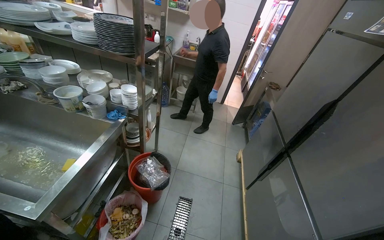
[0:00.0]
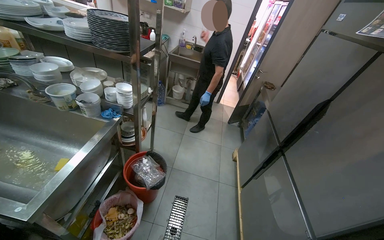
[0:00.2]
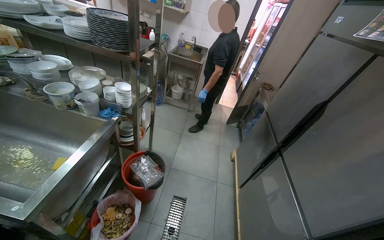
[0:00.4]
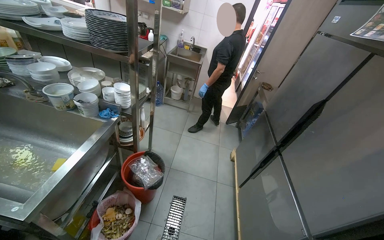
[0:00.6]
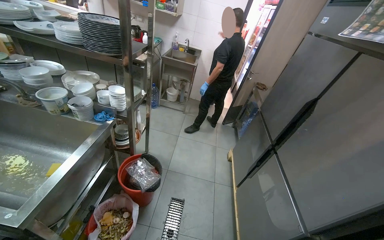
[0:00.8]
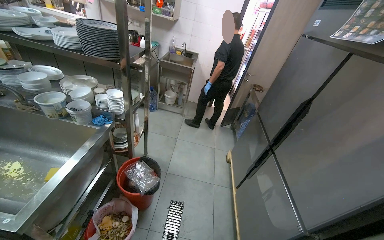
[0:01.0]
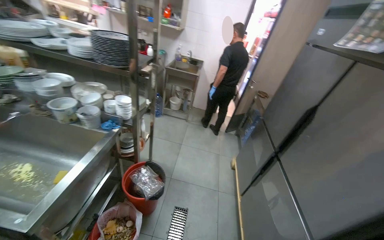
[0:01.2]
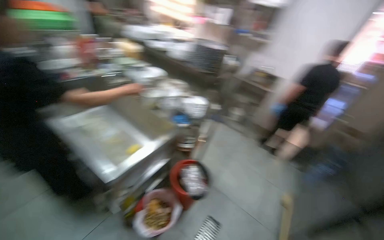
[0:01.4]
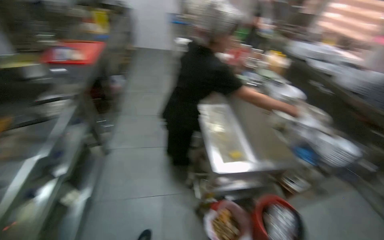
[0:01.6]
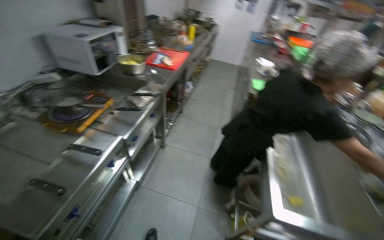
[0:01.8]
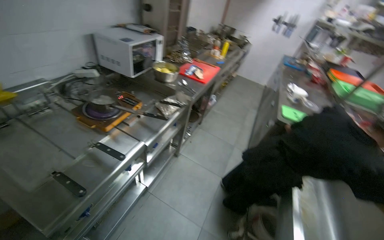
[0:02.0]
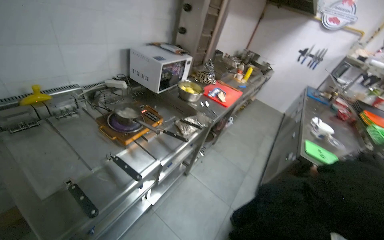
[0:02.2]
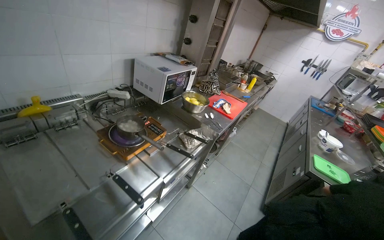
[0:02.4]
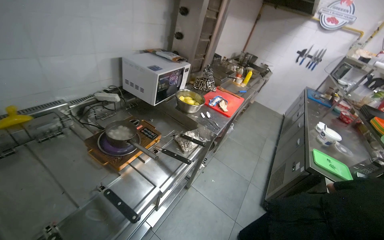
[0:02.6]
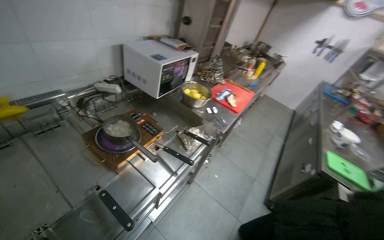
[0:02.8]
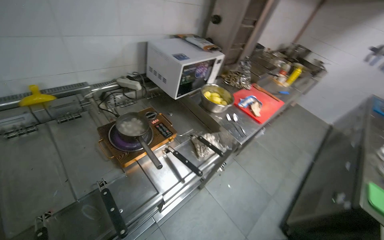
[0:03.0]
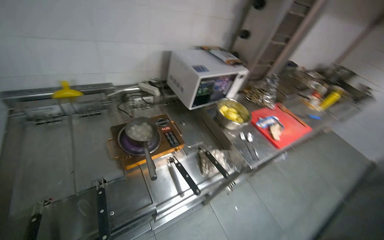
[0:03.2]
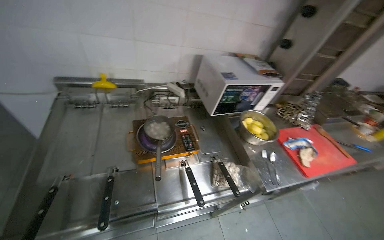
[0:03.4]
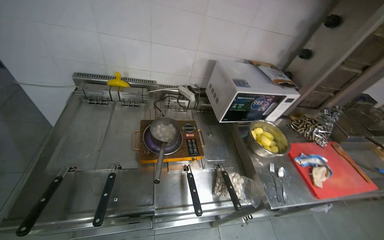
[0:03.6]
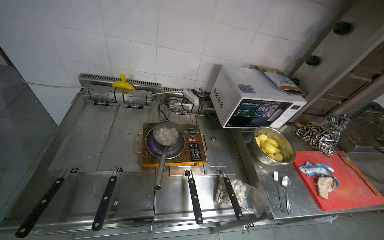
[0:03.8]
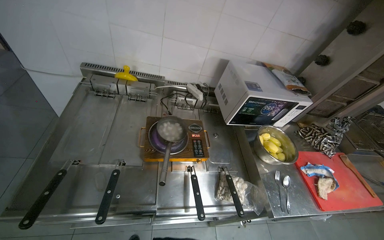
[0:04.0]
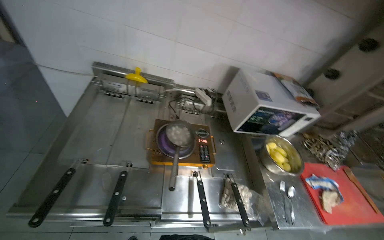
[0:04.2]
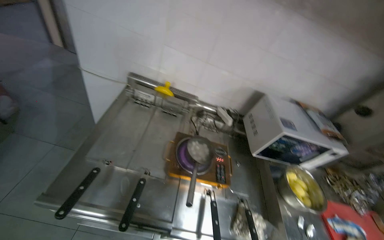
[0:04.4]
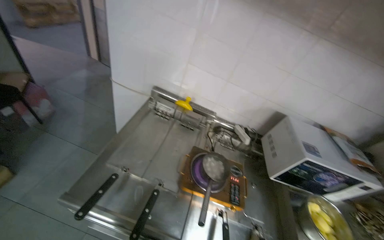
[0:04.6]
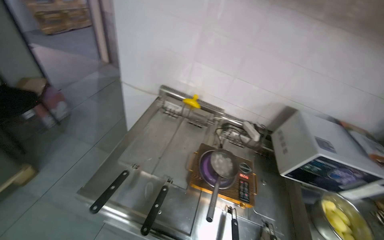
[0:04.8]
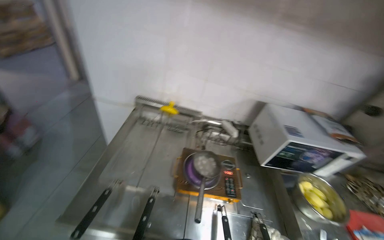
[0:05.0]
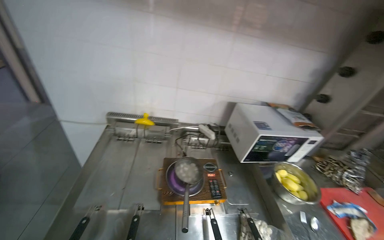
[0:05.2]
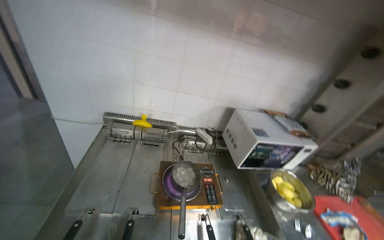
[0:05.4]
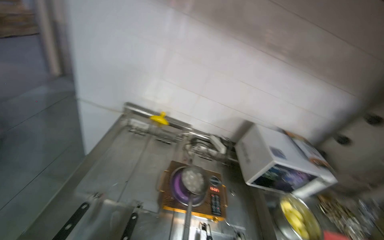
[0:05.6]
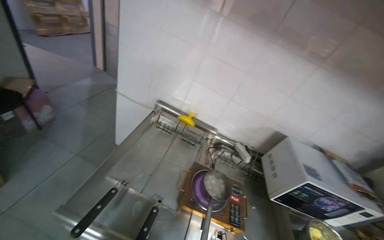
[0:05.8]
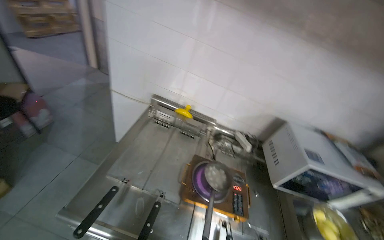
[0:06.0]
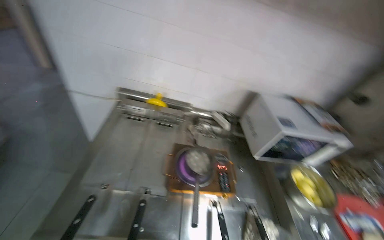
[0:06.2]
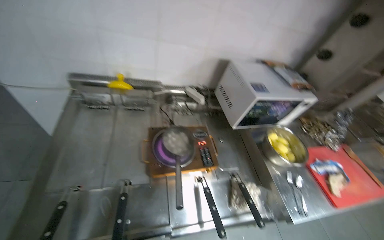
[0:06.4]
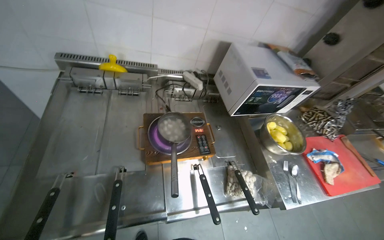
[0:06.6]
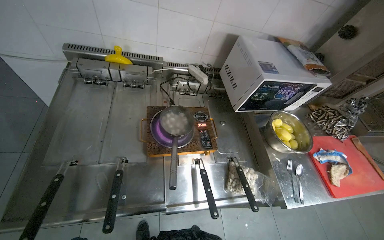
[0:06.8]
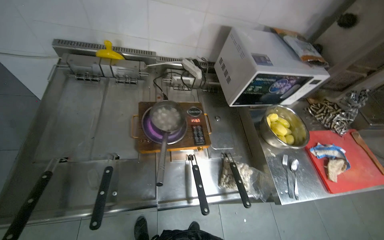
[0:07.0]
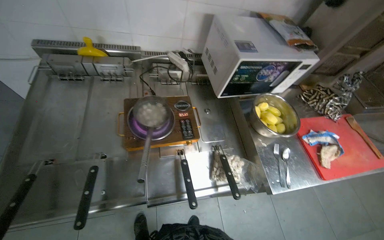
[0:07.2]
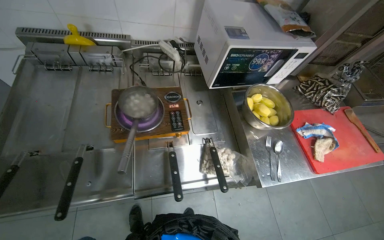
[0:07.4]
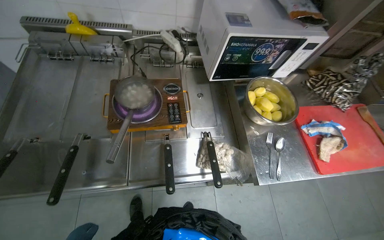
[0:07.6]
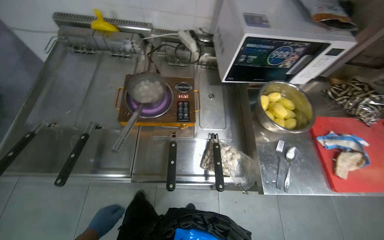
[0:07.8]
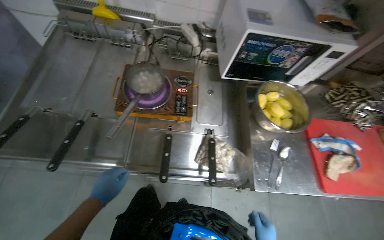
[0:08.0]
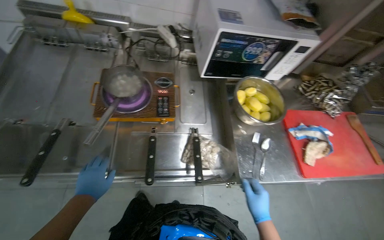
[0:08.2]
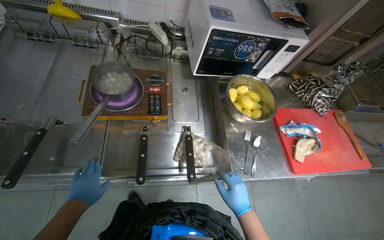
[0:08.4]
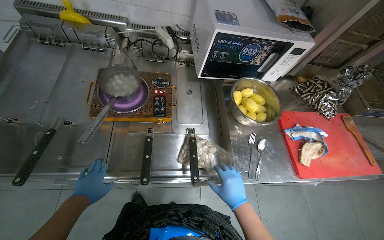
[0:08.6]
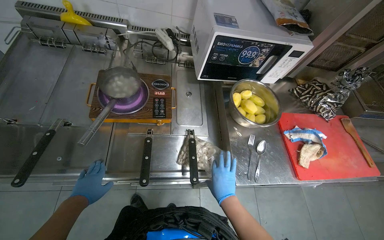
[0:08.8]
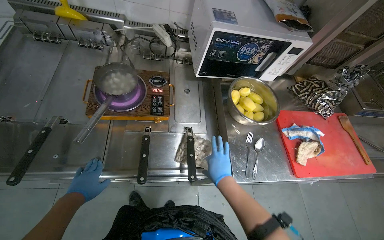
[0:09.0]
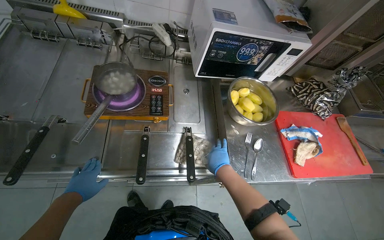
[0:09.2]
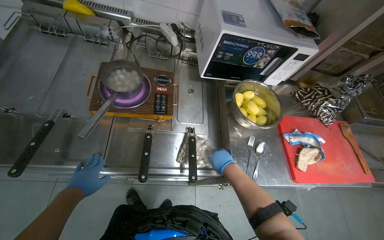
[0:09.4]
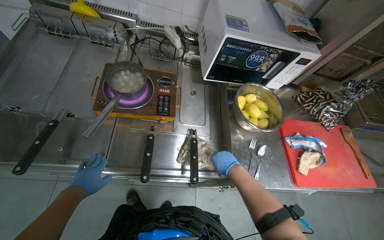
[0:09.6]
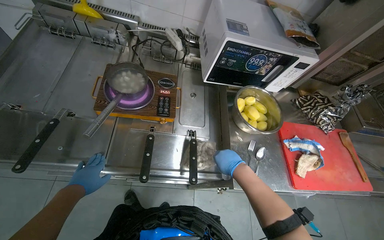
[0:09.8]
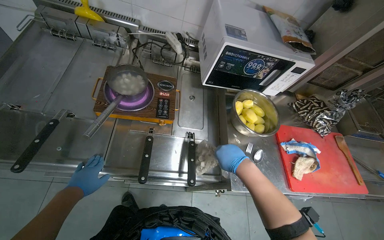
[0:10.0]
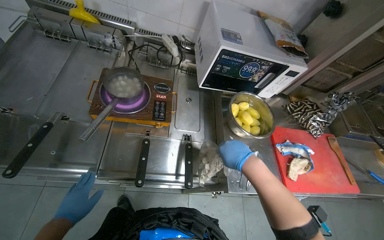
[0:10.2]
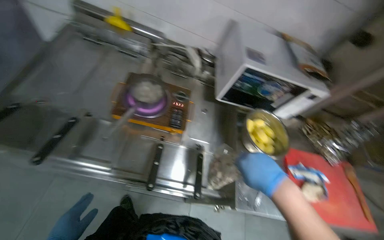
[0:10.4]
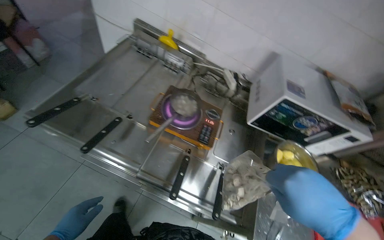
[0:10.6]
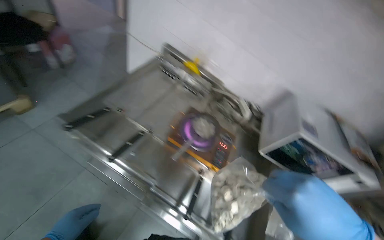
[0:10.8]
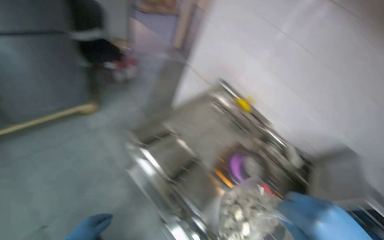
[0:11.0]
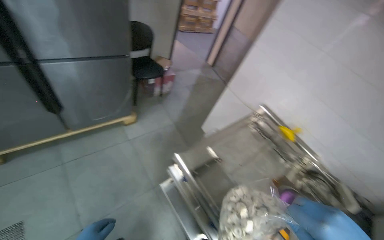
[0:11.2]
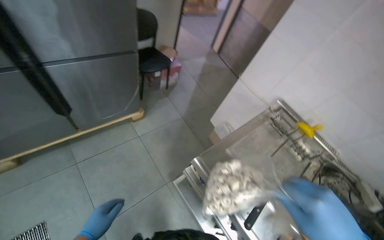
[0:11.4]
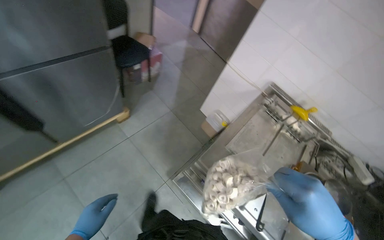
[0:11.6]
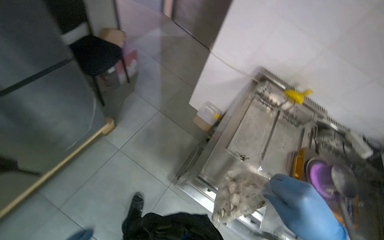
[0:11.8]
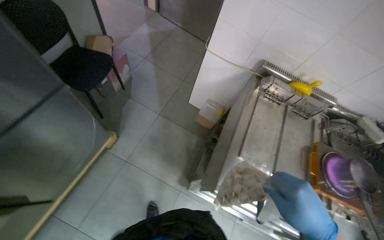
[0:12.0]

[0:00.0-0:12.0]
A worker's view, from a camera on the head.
Job: preparing food.
The whole recording: Managing meal and storing product in refrigerator. The worker manages the boiling meal and places the product into the refrigerator.
0.0 to 1.6 s: The wearer's head swings some 70 degrees to the left.
1.6 to 3.0 s: The head travels approximately 60 cm. The wearer's head swings roughly 55 degrees to the left.
3.0 to 4.4 s: The wearer looks approximately 50 degrees further to the left.
6.0 to 7.6 s: The view tilts approximately 25 degrees downward.
9.0 to 10.4 s: The right hand heads nearer to the camera, covering approximately 15 cm.
10.4 to 12.0 s: The wearer moves approximately 1 m.

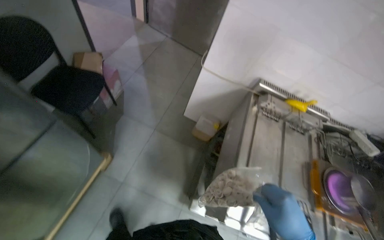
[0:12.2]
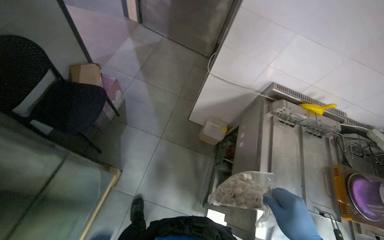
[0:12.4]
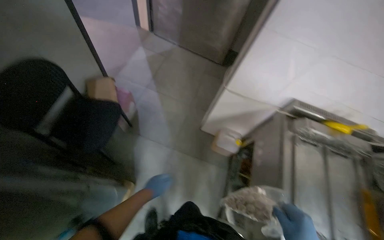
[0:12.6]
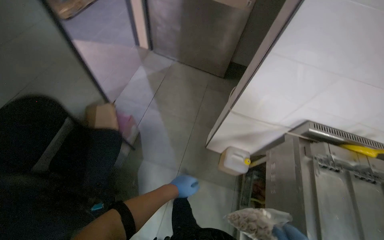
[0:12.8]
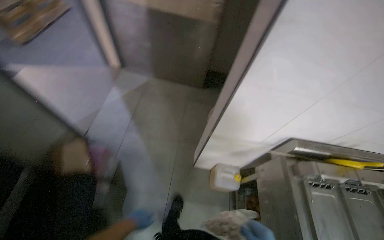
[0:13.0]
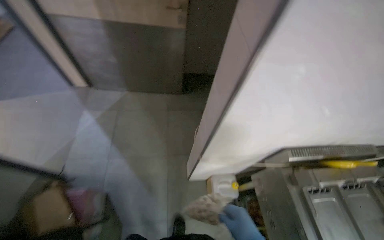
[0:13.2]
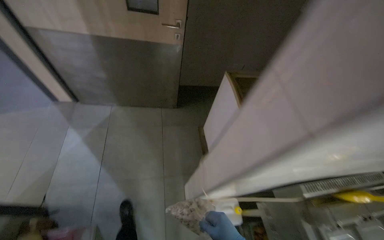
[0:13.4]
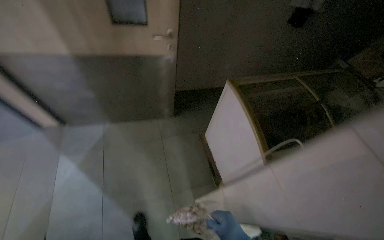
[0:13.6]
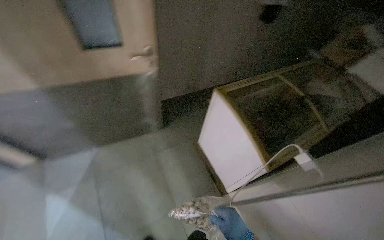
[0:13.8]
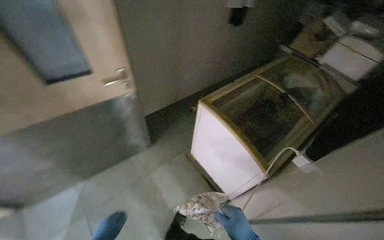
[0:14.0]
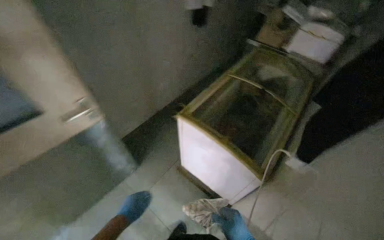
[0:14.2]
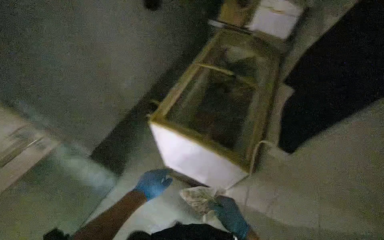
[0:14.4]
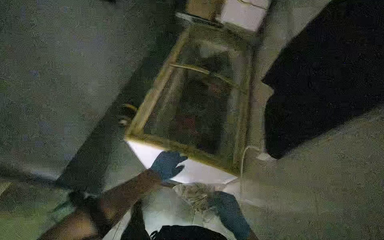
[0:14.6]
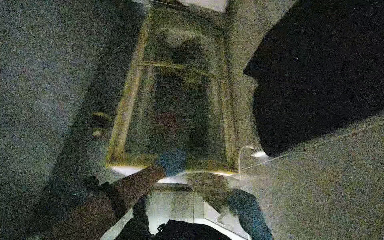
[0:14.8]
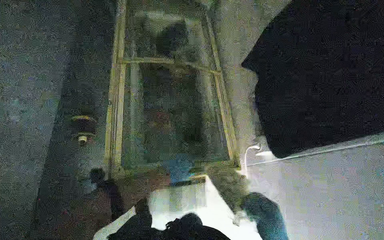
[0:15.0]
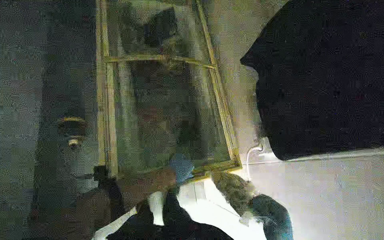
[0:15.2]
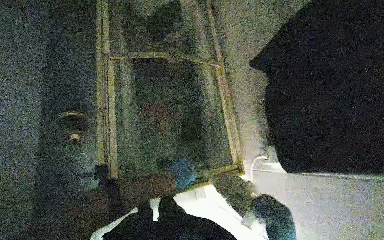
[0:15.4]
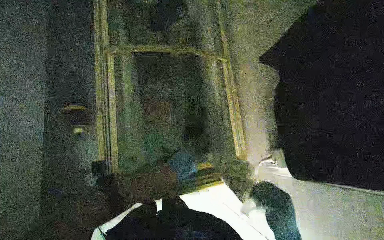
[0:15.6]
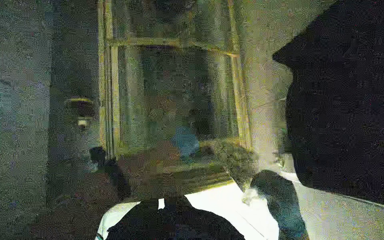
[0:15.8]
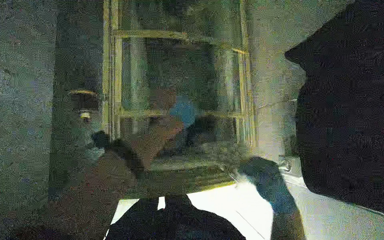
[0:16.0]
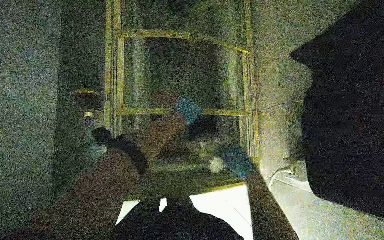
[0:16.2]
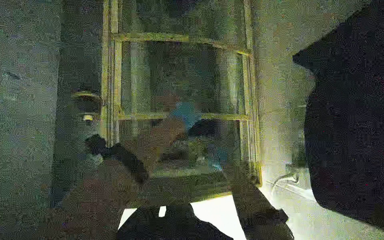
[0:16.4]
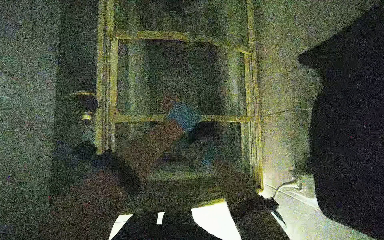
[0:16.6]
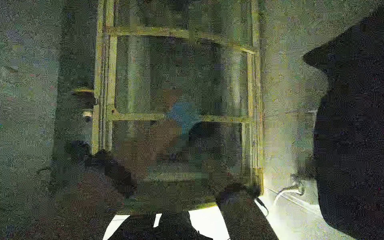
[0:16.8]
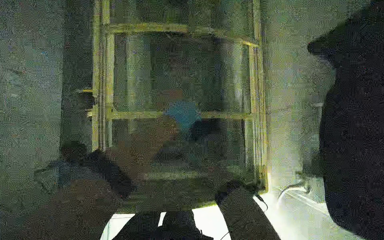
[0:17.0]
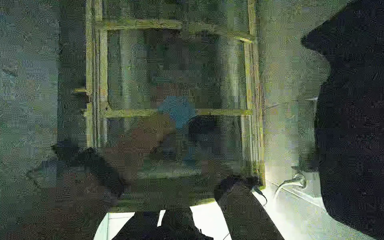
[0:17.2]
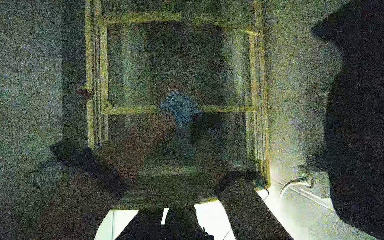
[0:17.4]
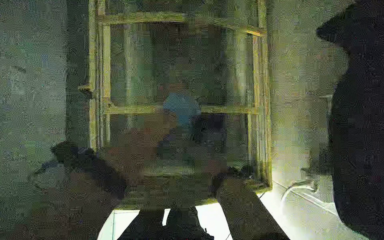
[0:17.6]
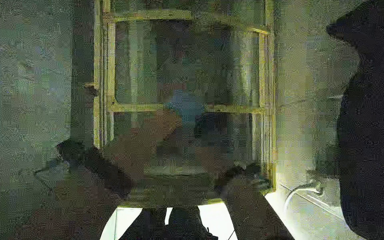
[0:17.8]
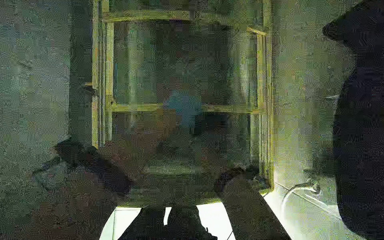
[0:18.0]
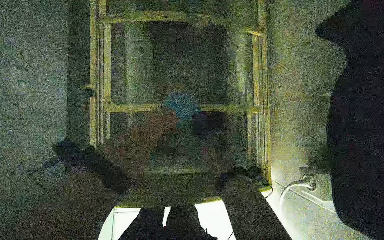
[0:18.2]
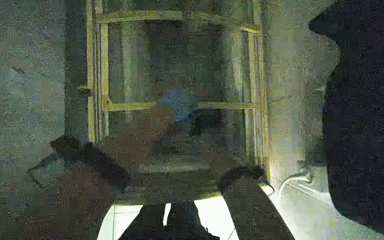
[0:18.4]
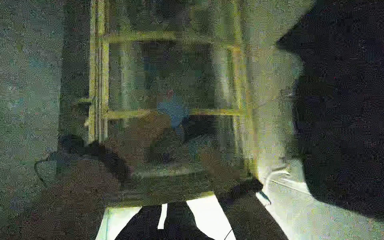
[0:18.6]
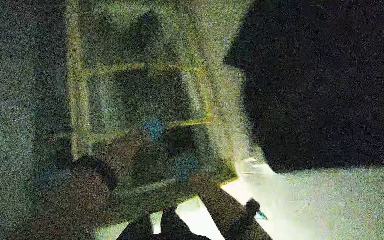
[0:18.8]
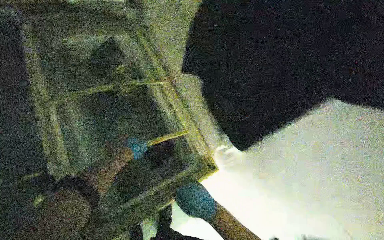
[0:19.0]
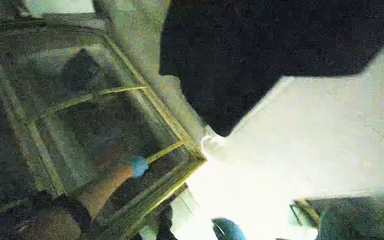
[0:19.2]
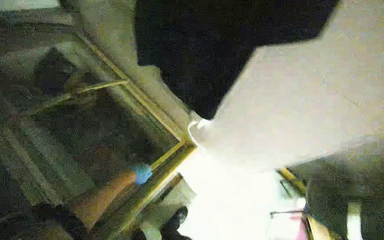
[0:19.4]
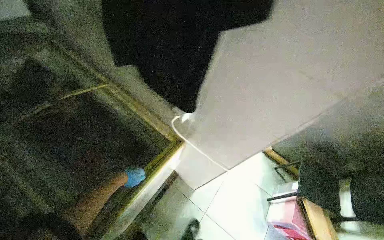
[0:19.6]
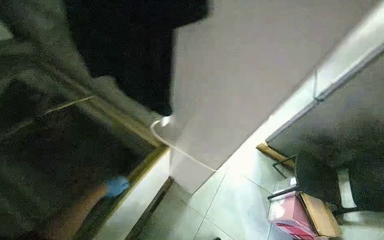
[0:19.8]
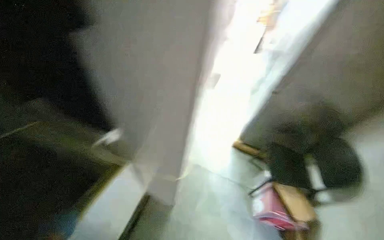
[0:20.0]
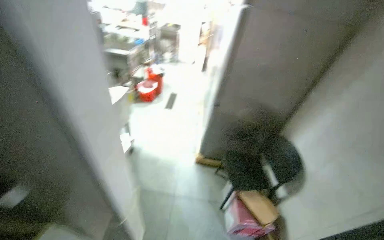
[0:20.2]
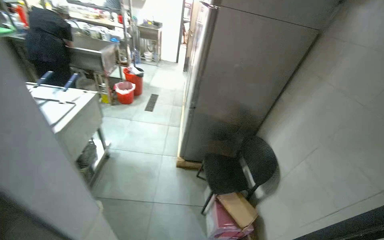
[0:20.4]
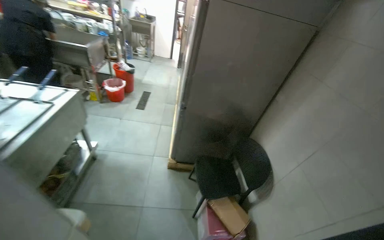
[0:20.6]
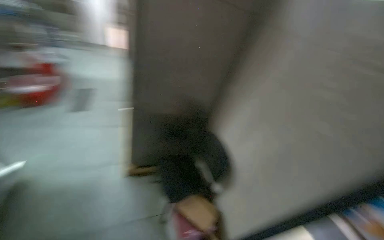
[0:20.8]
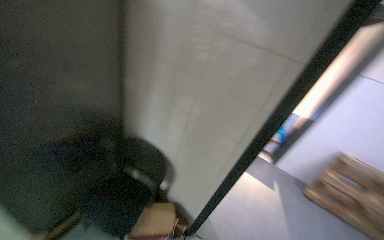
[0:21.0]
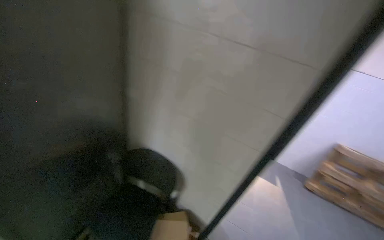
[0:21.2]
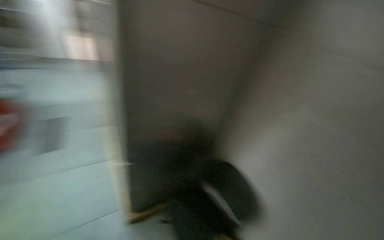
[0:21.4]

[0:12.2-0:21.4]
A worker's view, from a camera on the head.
Job: preparing food.
The whole recording: Managing meal and storing product in refrigerator. The worker manages the boiling meal and places the product into the refrigerator.
12.2 to 13.8 s: The camera is carried about 1 m. The head turns to the right by roughly 45 degrees.
13.8 to 15.2 s: The camera travels approximately 60 cm. The head turns to the right by roughly 60 degrees. The view tilts roughly 15 degrees downward.
18.4 to 19.8 s: The wearer looks about 30 degrees further to the right.
19.8 to 21.4 s: The head travels some 70 cm. The wearer looks approximately 65 degrees further to the right.
